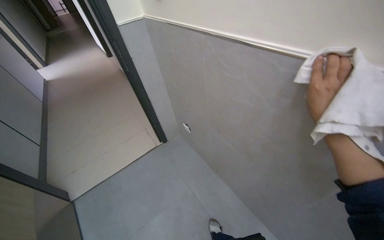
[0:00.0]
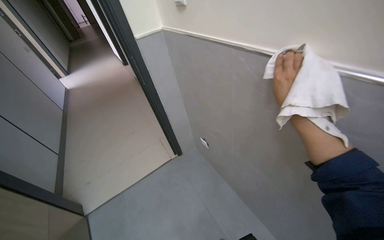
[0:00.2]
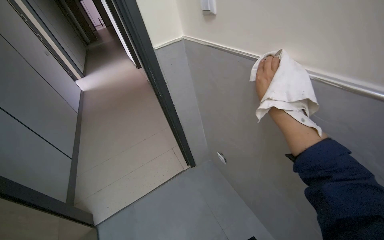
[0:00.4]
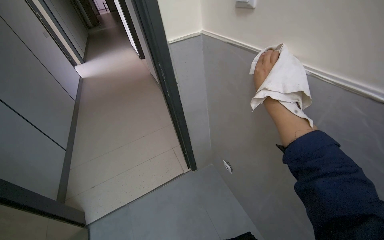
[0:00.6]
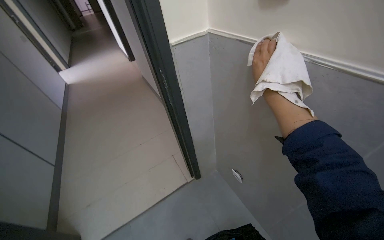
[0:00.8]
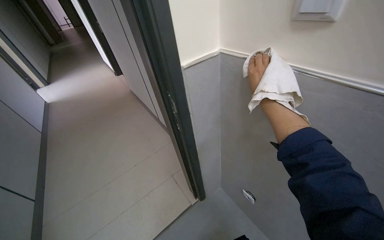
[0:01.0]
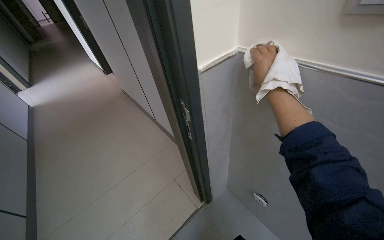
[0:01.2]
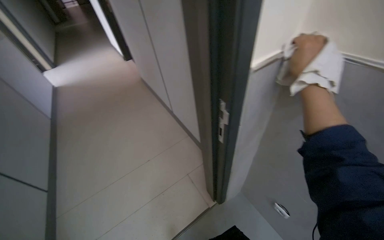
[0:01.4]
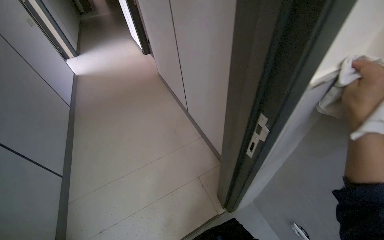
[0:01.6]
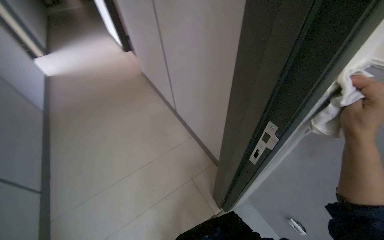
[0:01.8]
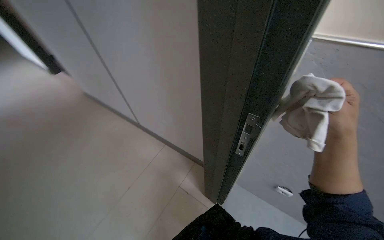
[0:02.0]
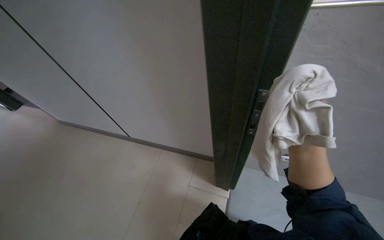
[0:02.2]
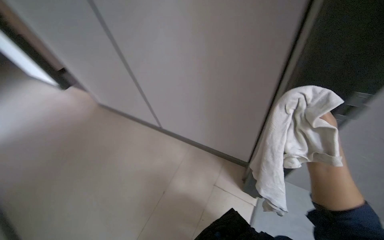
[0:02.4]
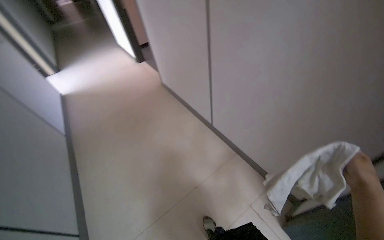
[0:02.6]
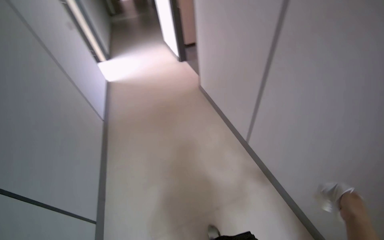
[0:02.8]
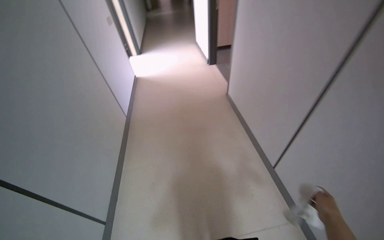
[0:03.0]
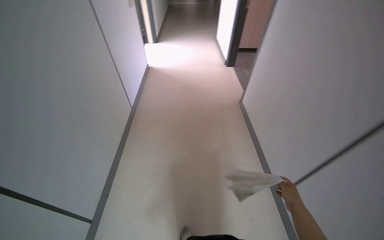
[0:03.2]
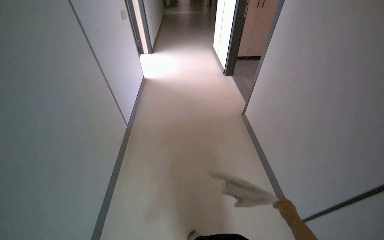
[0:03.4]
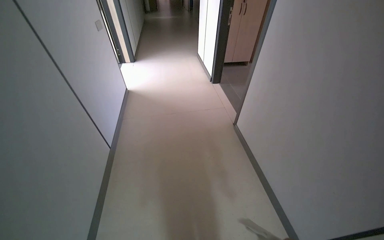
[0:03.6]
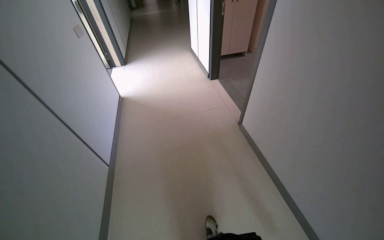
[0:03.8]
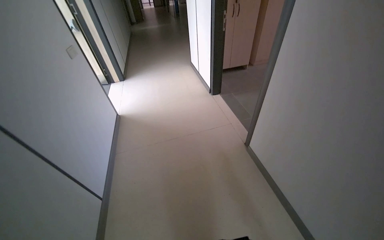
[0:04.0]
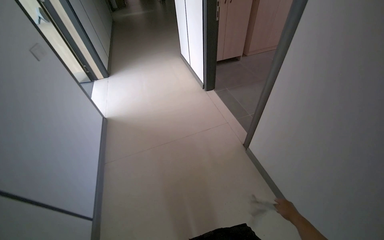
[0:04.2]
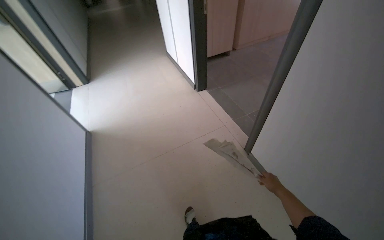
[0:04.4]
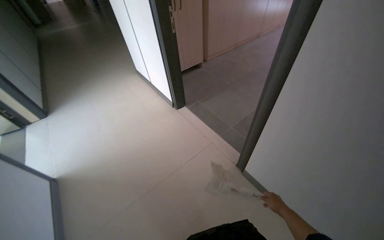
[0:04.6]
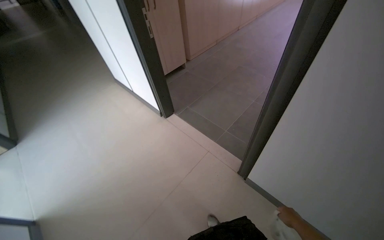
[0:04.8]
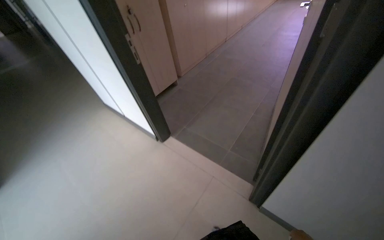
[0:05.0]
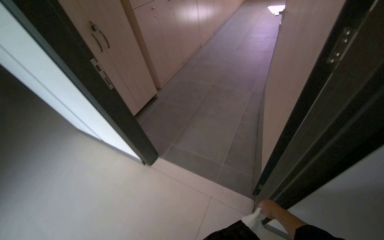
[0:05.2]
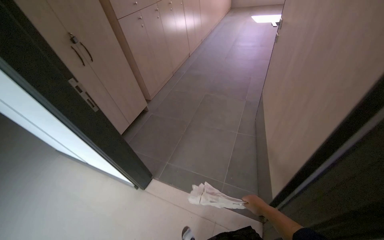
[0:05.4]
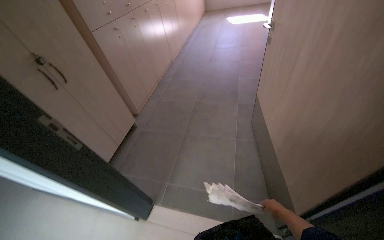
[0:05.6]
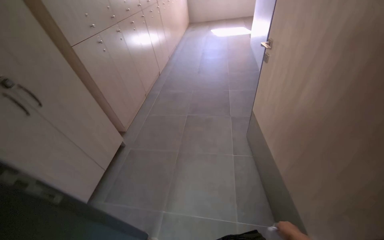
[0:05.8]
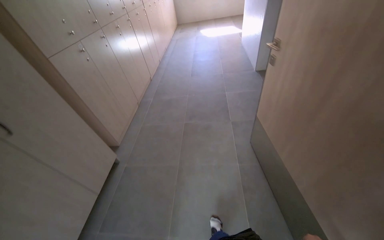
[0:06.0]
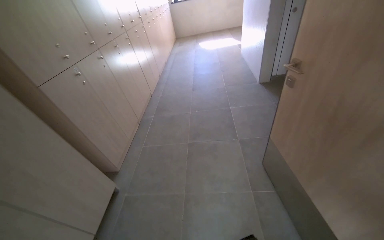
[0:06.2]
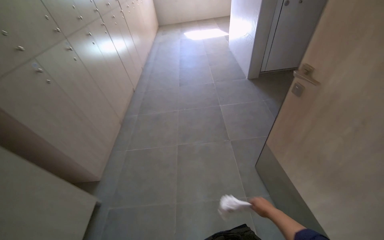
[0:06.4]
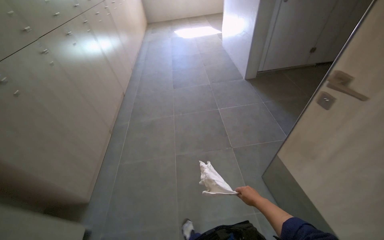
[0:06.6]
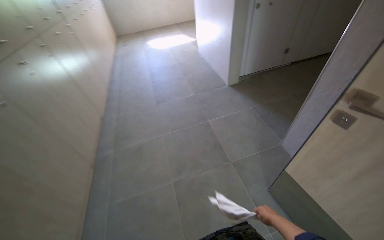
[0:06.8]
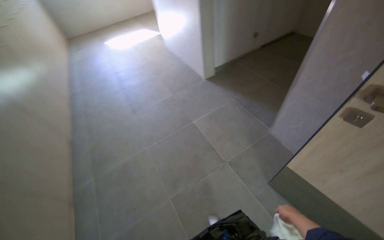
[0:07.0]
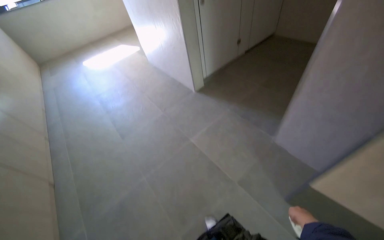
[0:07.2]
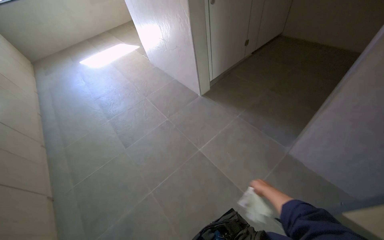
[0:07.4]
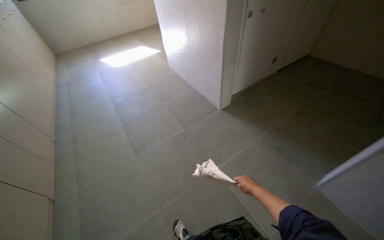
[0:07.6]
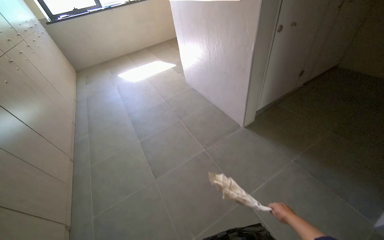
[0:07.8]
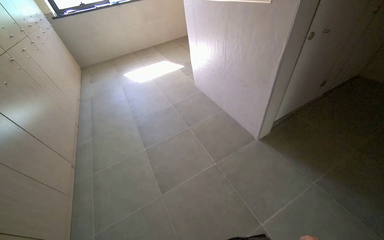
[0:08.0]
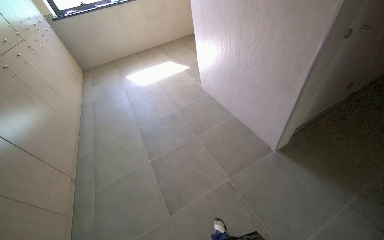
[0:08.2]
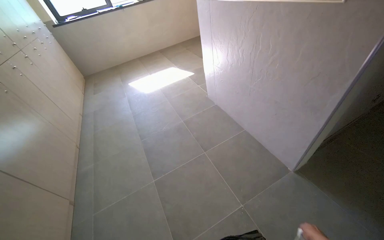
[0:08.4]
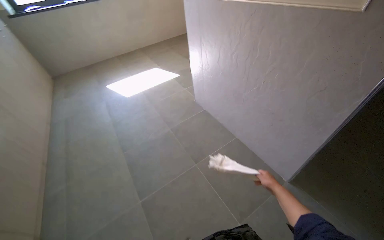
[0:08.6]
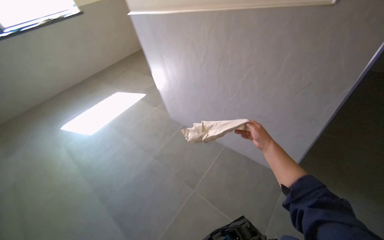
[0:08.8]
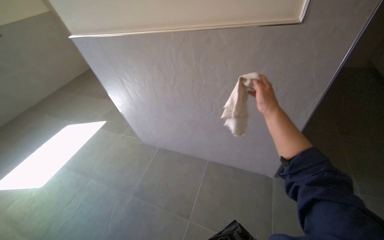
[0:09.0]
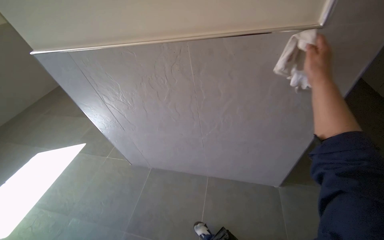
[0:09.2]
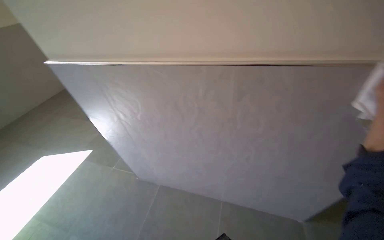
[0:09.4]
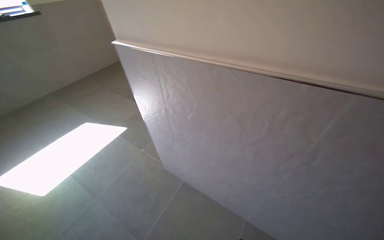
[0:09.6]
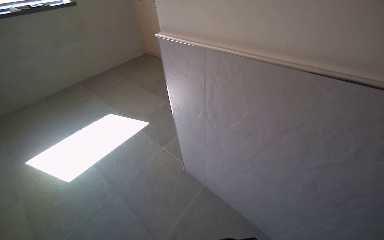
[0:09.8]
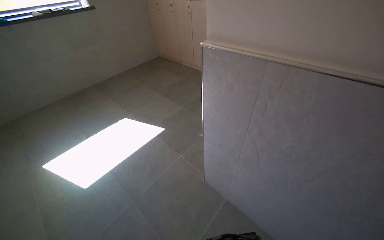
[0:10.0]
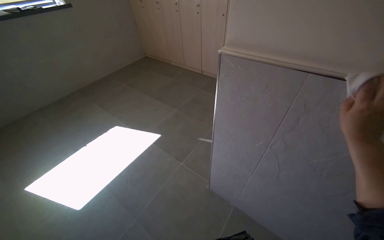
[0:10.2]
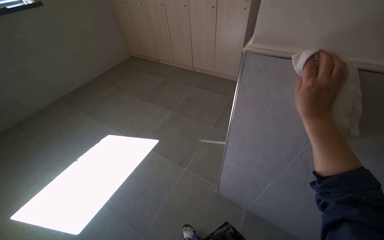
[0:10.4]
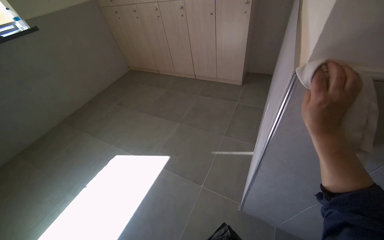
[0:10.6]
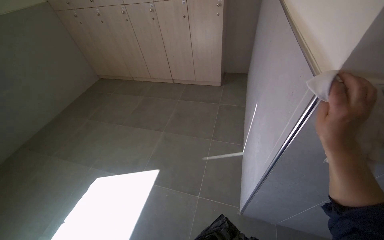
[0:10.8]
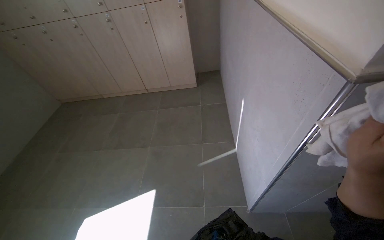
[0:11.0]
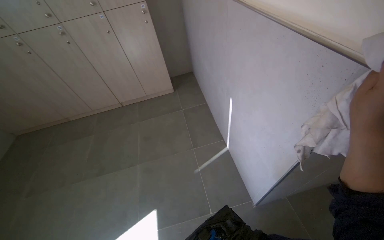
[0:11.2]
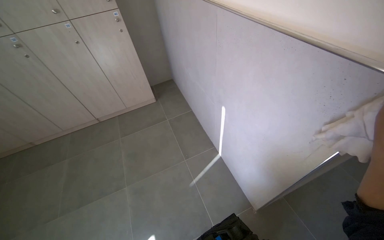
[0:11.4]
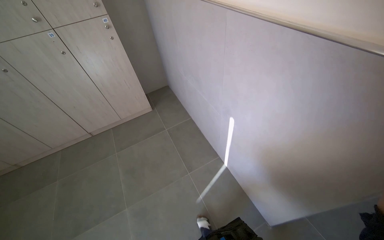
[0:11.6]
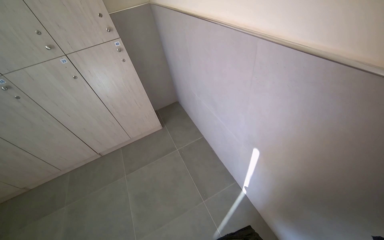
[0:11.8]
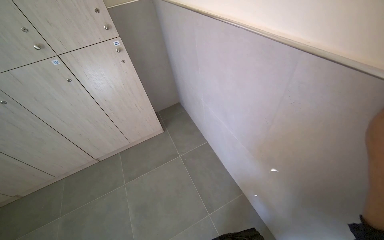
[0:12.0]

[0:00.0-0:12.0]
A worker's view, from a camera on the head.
Job: wiping surfaces.
The whole recording: Wiping wall trim and door frames. The worker wipes the wall trim and door frames with a cloth.
0:00.0 to 0:01.6: The head travels roughly 90 cm.
0:01.6 to 0:03.0: The wearer moves about 60 cm.
0:03.0 to 0:04.4: The head travels some 1.5 m. The head turns to the right by about 15 degrees.
0:04.4 to 0:06.0: The head travels roughly 1.5 m. The head turns to the right by roughly 60 degrees. The camera pitches upward, by some 15 degrees.
0:06.0 to 0:07.6: The head travels roughly 1.5 m. The head turns to the right by roughly 35 degrees.
0:07.6 to 0:09.0: The camera travels about 1.5 m. The head turns to the right by roughly 35 degrees.
0:09.0 to 0:10.4: The camera travels about 1 m.
0:10.4 to 0:12.0: The camera is carried some 90 cm. The head rotates approximately 55 degrees to the right.

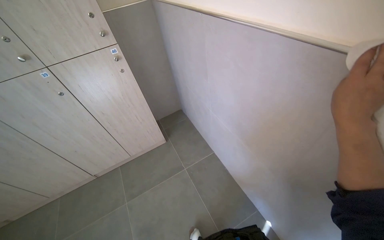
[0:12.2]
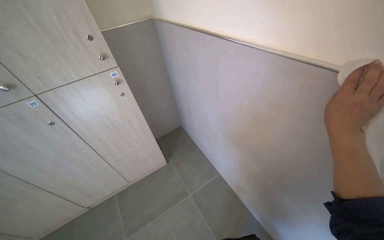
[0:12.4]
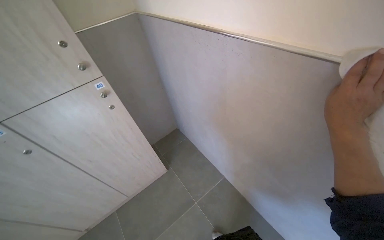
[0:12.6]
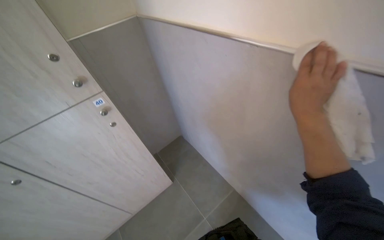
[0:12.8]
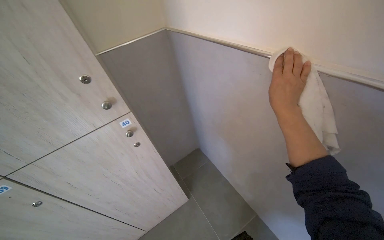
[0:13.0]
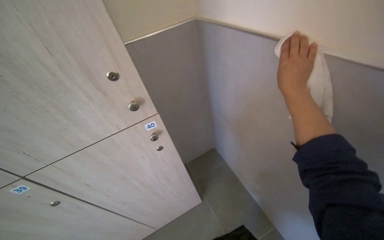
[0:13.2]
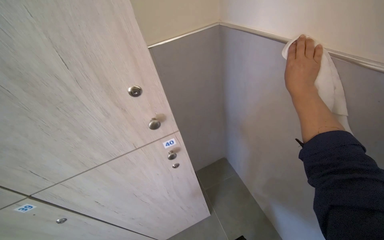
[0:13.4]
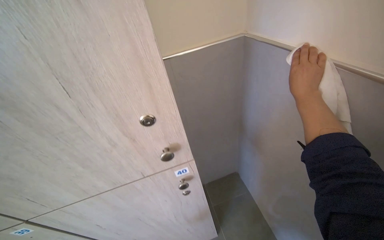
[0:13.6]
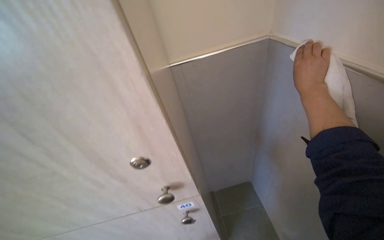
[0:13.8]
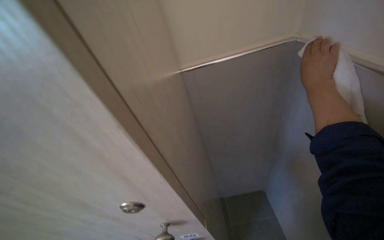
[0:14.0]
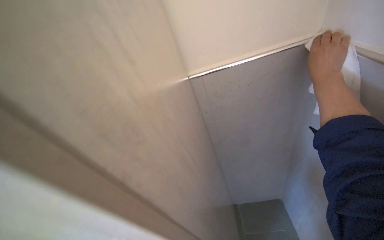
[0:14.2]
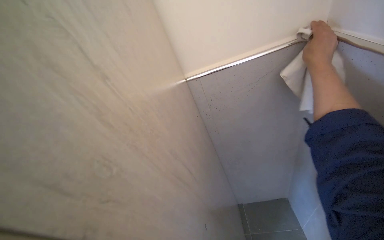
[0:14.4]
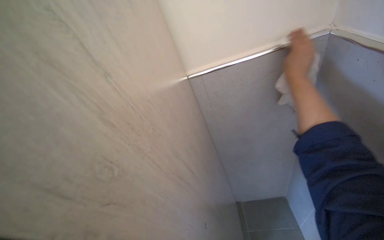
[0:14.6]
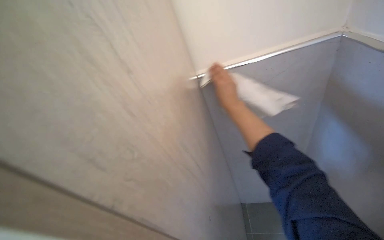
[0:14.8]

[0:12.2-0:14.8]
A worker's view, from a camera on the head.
Job: wiping surfaces.
The whole recording: Wiping wall trim and door frames. The worker wipes the wall trim and door frames with a cloth.
0:12.2 to 0:13.4: The head travels roughly 80 cm.
0:13.4 to 0:14.8: The view swings approximately 25 degrees to the left. The right hand moves to the left, some 30 cm.

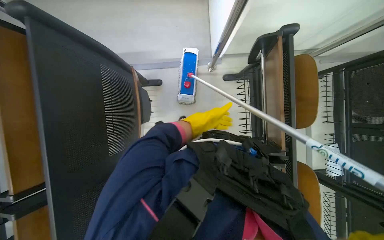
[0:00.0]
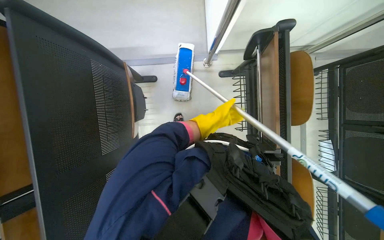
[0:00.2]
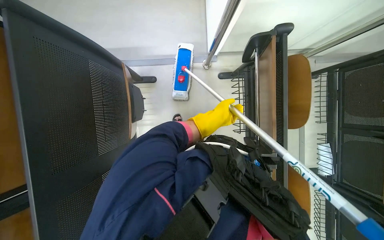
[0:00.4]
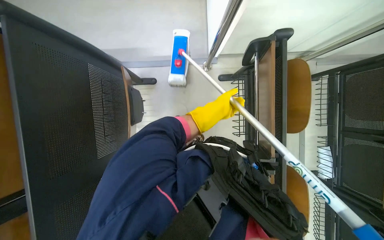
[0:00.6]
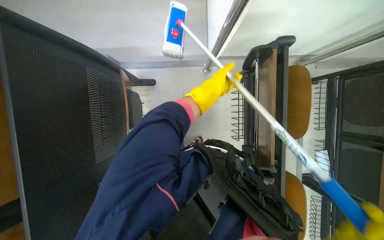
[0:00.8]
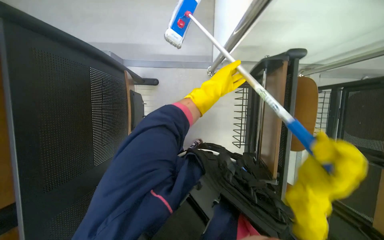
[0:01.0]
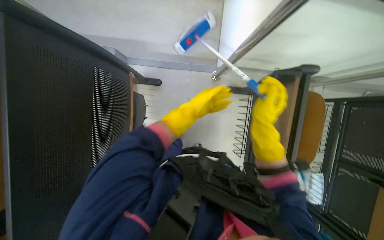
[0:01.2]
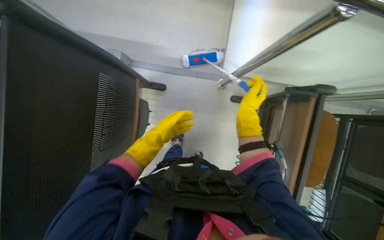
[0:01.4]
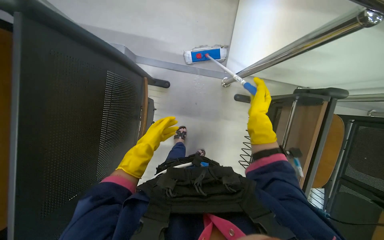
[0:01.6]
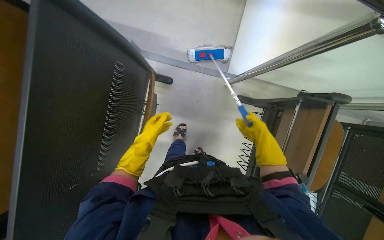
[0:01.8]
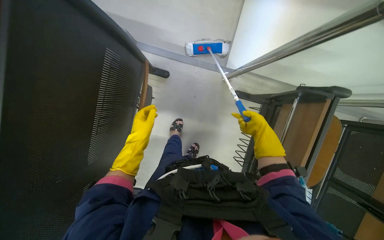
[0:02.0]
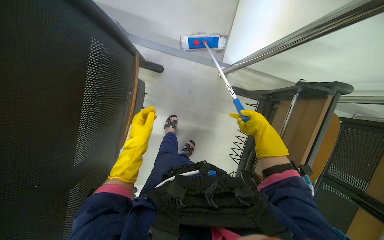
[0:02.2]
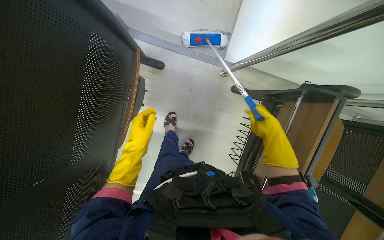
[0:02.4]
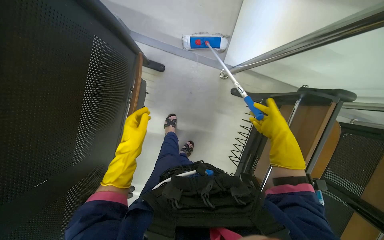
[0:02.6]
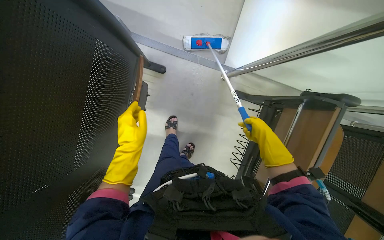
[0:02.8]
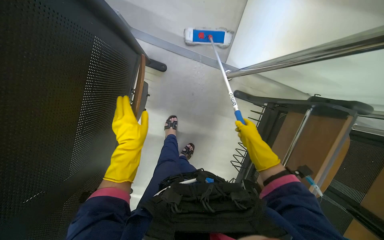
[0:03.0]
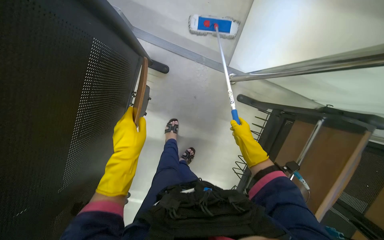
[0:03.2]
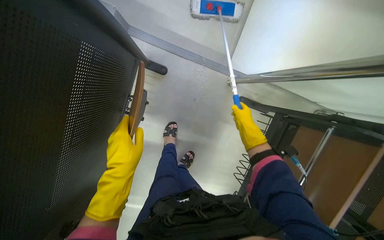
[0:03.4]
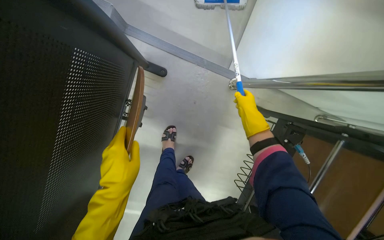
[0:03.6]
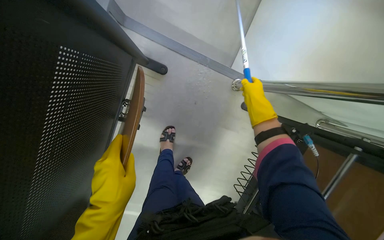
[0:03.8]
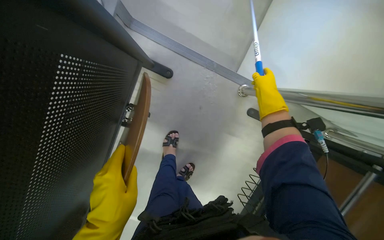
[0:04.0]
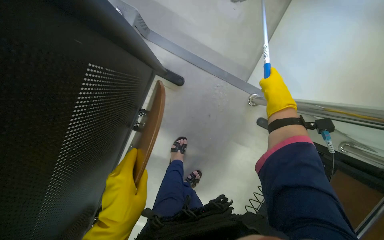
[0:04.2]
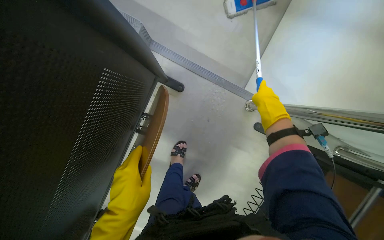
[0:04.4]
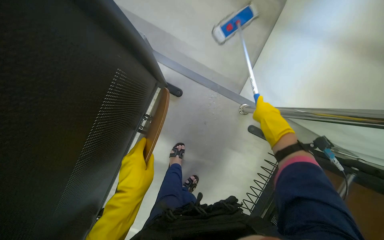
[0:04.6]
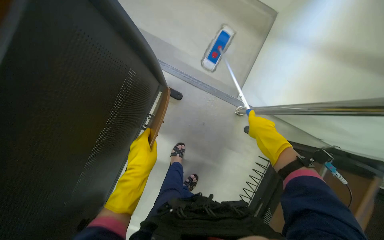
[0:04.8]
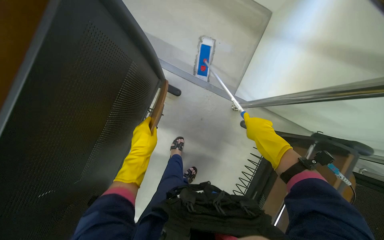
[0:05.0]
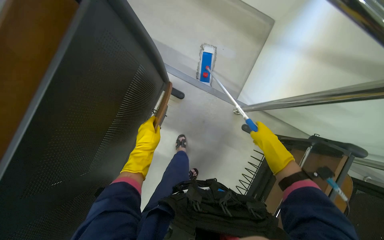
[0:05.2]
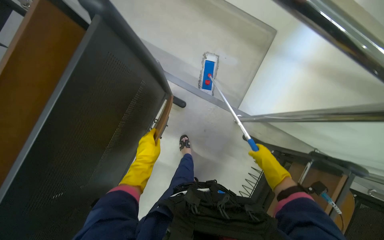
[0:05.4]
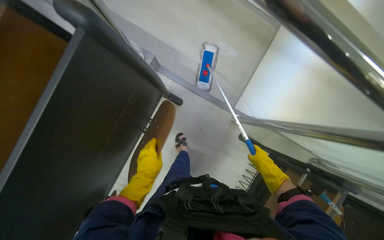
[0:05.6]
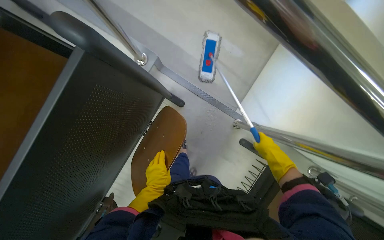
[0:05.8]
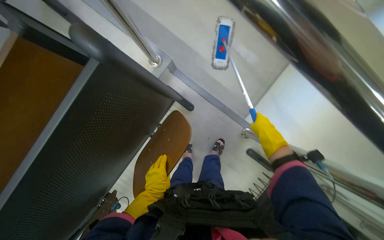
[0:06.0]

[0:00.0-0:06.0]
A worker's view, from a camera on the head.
Job: mopping floor.
The whole recording: Mopping classroom floor. The worker sprays liquid and mops the classroom floor, moving chairs to clean underneath.
0:01.6 to 0:03.0: The left hand moves nearer to the camera, roughly 10 cm.
0:03.0 to 0:04.4: The right hand goes roughly 35 cm up the picture.
